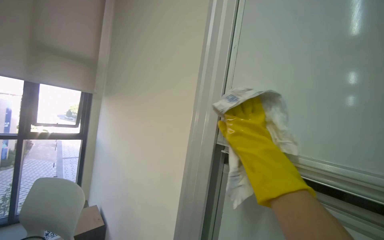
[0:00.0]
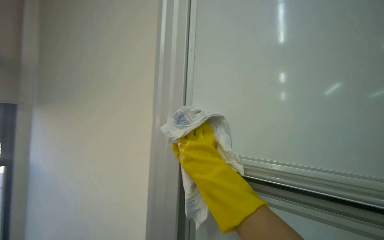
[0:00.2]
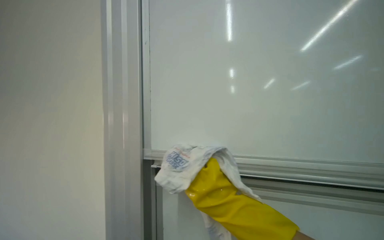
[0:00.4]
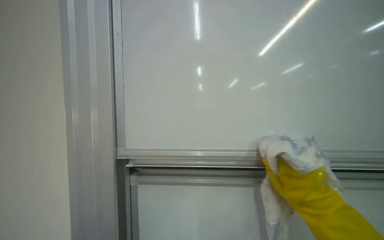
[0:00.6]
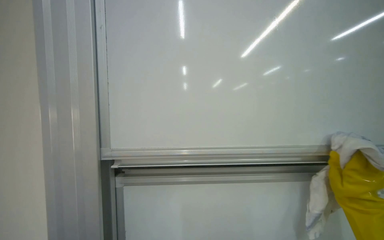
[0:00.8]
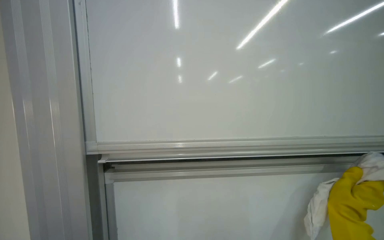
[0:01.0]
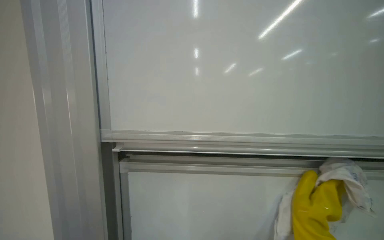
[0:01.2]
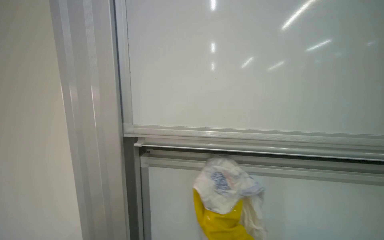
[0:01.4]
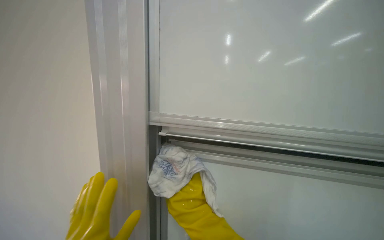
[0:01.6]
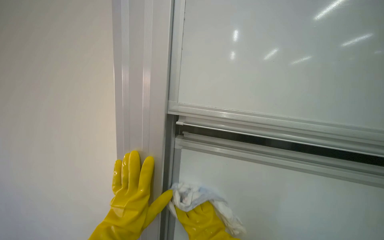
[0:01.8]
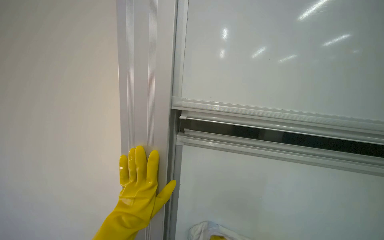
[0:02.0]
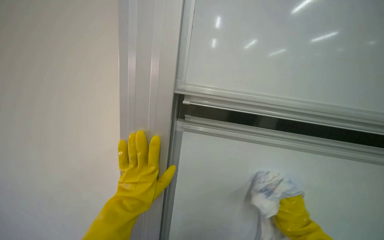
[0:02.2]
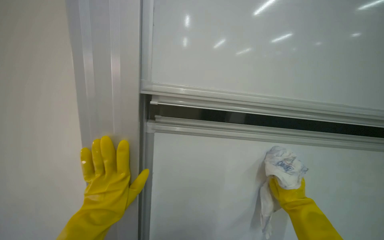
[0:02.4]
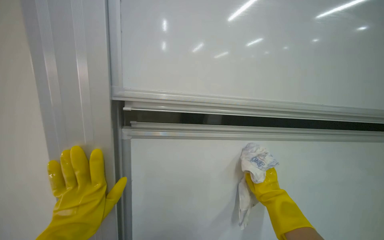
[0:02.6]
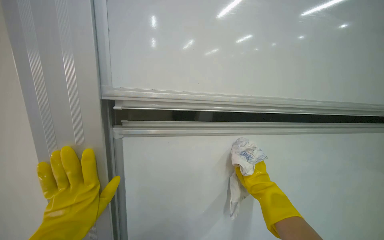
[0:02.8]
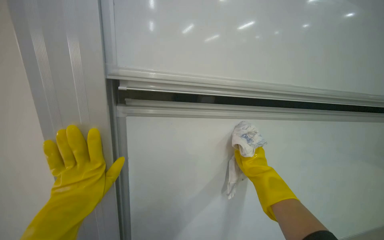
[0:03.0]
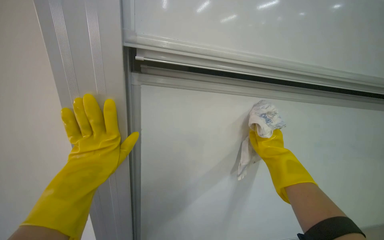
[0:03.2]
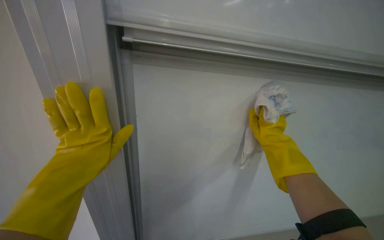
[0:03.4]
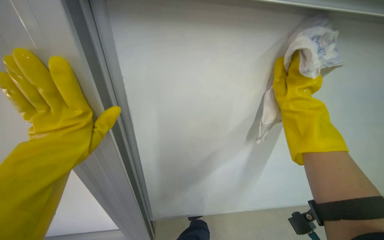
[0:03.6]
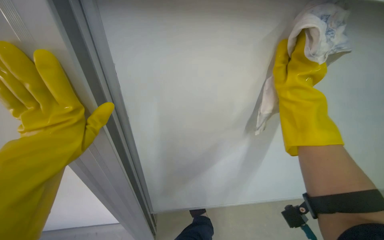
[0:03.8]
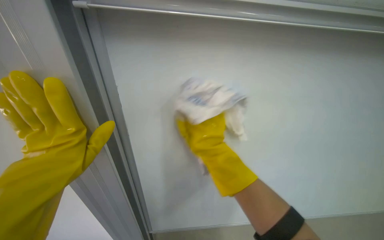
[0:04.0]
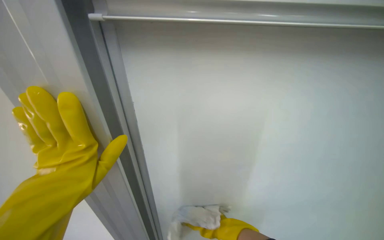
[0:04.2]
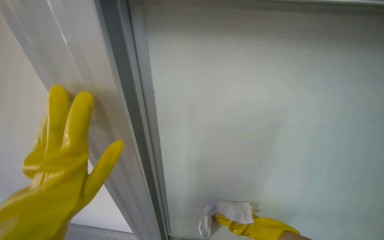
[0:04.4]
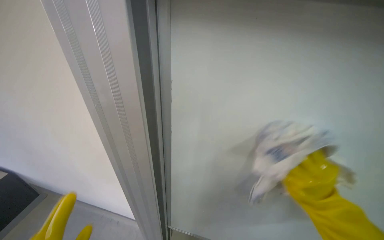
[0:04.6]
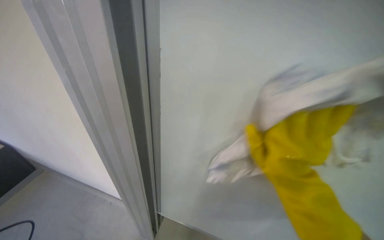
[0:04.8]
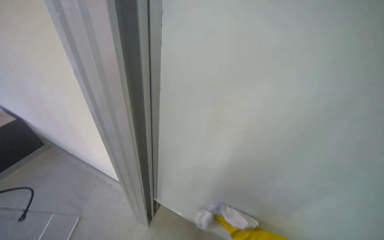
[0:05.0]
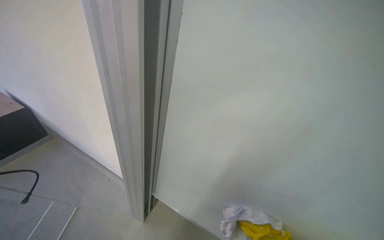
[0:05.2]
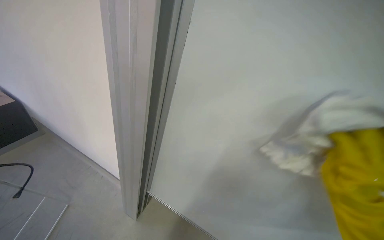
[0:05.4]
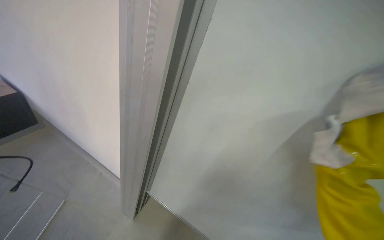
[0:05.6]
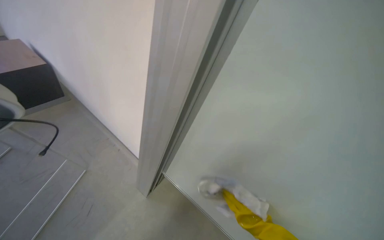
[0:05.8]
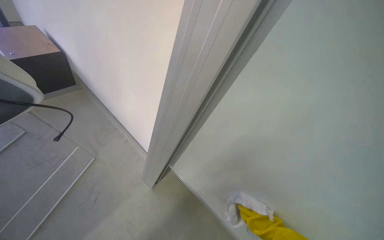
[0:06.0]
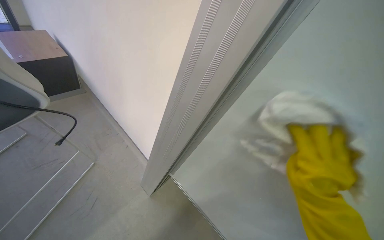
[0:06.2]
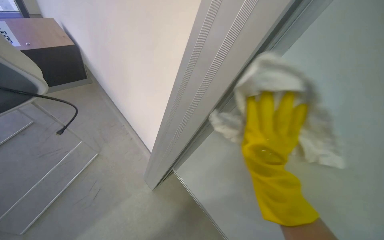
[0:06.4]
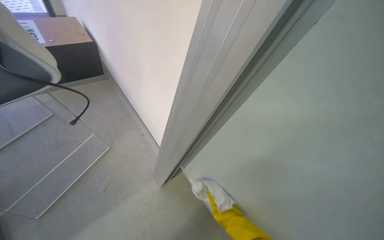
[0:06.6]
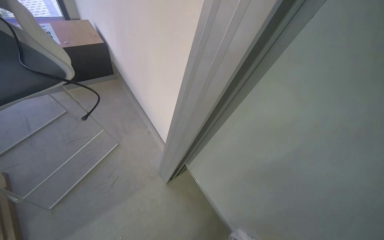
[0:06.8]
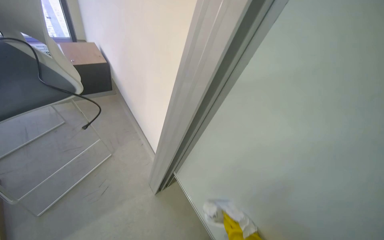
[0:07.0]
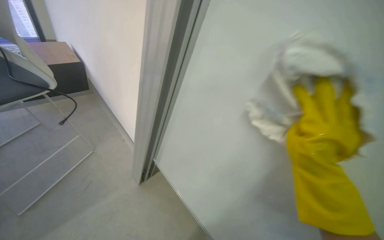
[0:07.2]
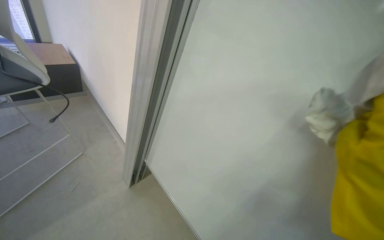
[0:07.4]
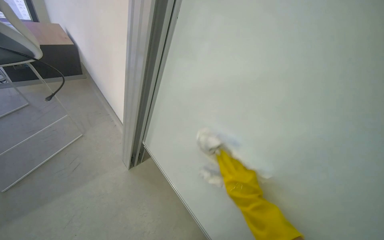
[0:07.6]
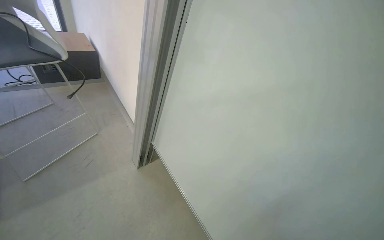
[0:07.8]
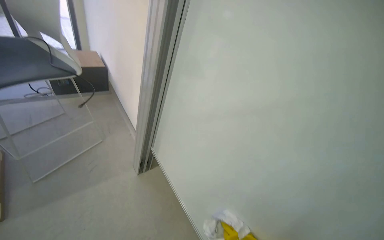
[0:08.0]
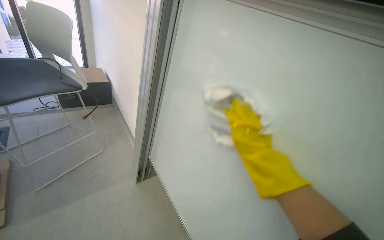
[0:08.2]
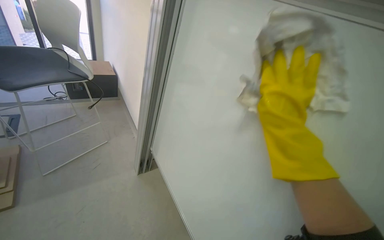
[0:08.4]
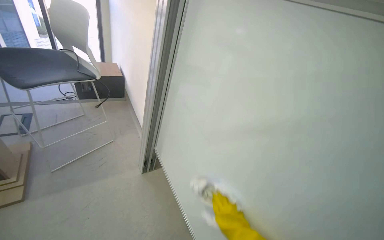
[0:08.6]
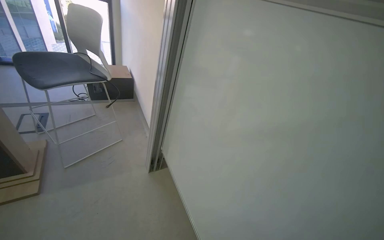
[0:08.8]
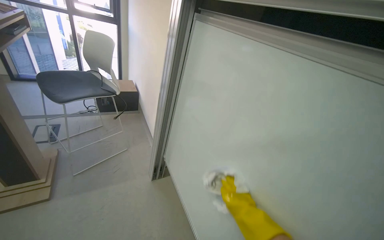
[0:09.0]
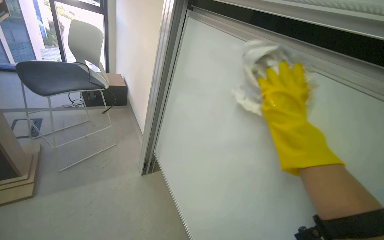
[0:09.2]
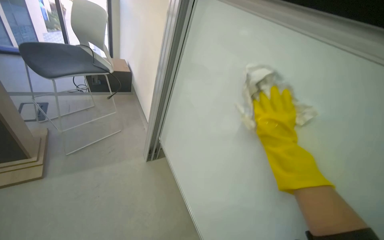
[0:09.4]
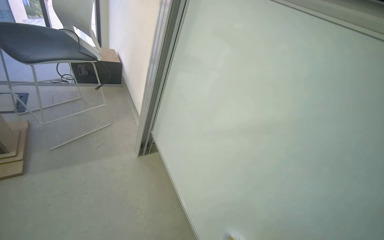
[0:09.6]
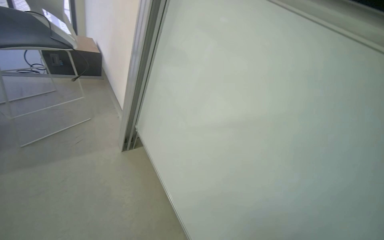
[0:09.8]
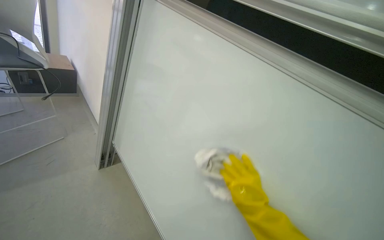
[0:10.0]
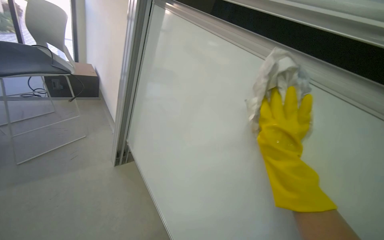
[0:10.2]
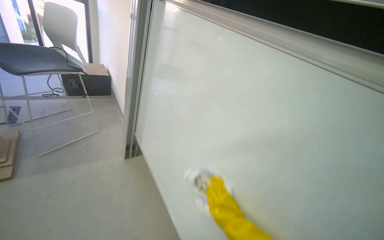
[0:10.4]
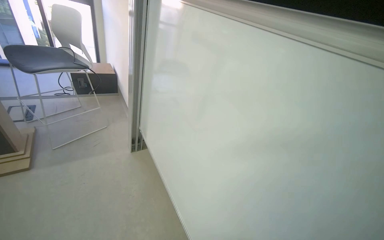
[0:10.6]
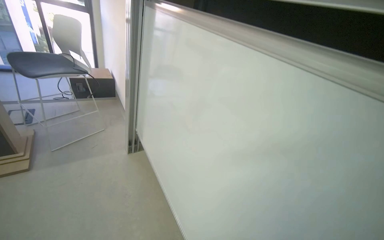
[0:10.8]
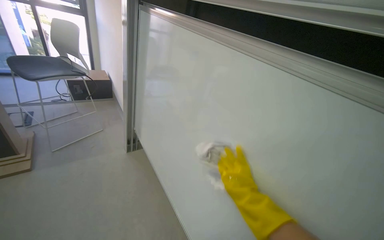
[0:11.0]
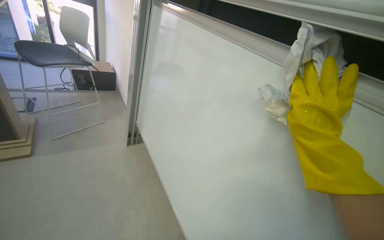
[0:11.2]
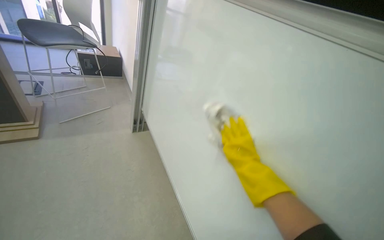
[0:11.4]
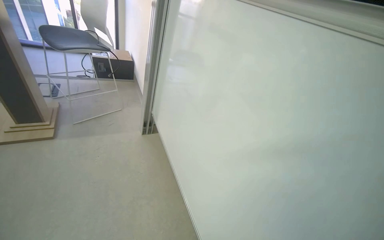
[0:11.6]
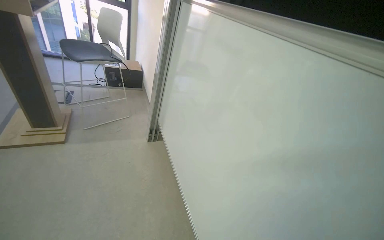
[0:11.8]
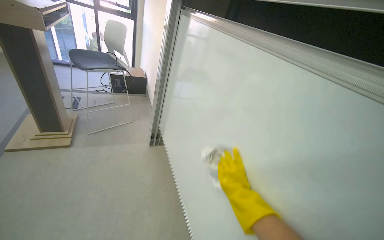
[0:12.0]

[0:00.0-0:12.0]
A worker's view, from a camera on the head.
Job: wiping surfaces.
The whole recording: Wiping whiteboard. The worker, wearing yellow gloves, wipes the whiteboard with a white cloth.
0:01.6 to 0:03.0: The view pans to the right by approximately 20 degrees.
0:03.0 to 0:04.4: The wearer looks some 20 degrees further downward.
0:07.6 to 0:09.0: The camera sweeps to the left, by roughly 15 degrees. The view tips upward by approximately 20 degrees.
0:09.0 to 0:10.4: The right hand swings up and down the picture, some 25 cm each way, with 2 reversals.

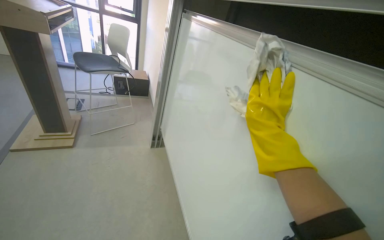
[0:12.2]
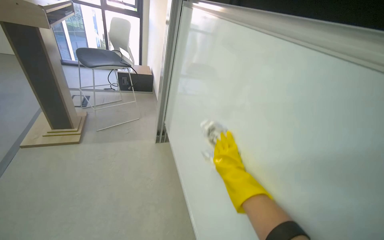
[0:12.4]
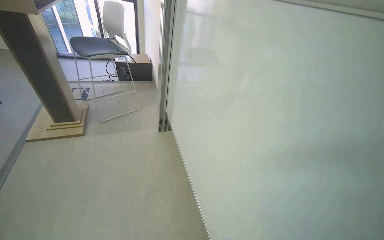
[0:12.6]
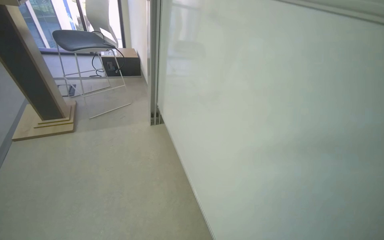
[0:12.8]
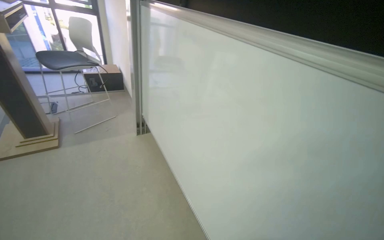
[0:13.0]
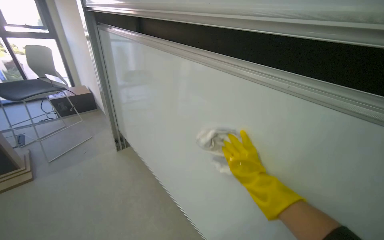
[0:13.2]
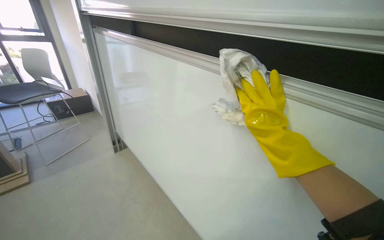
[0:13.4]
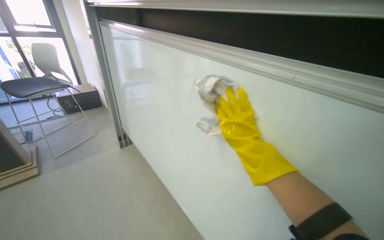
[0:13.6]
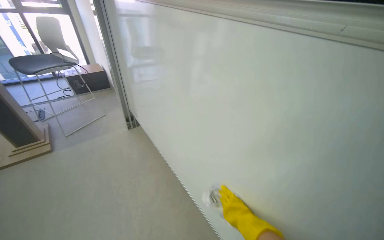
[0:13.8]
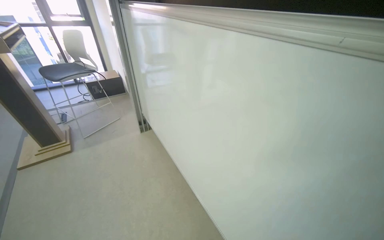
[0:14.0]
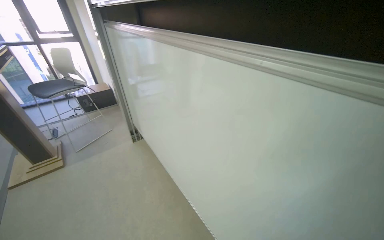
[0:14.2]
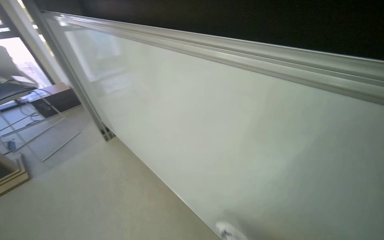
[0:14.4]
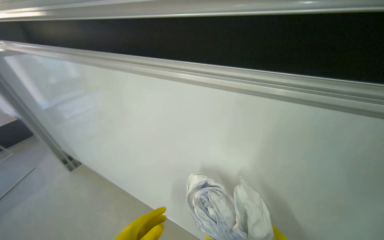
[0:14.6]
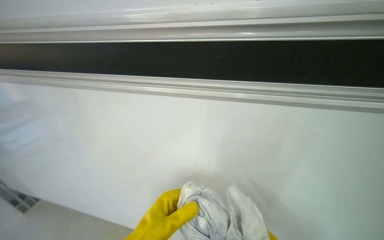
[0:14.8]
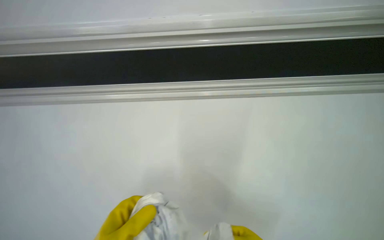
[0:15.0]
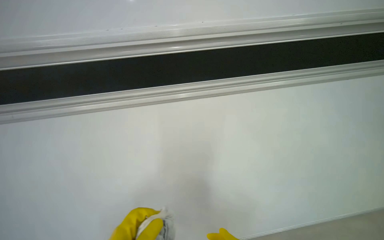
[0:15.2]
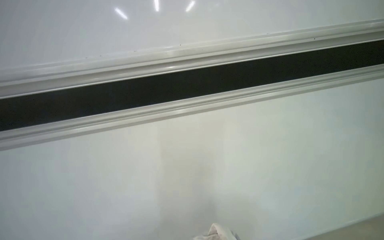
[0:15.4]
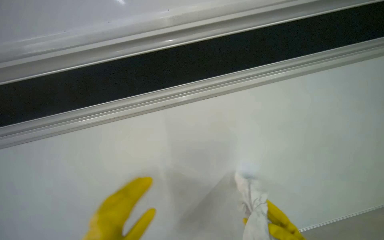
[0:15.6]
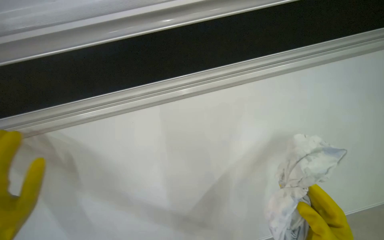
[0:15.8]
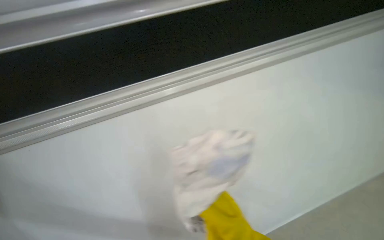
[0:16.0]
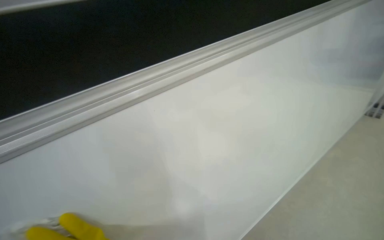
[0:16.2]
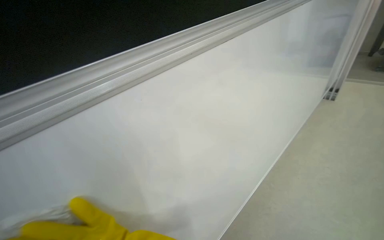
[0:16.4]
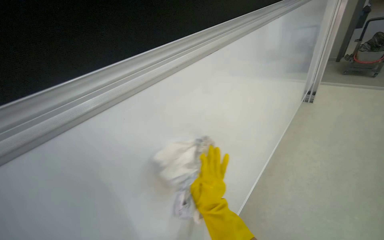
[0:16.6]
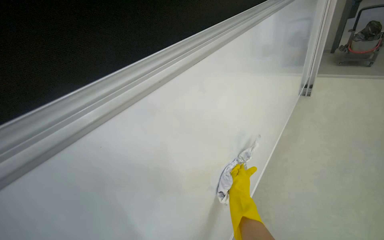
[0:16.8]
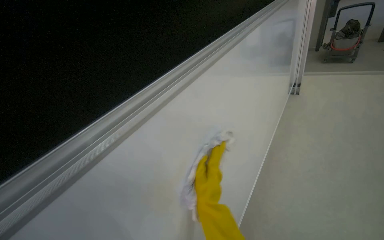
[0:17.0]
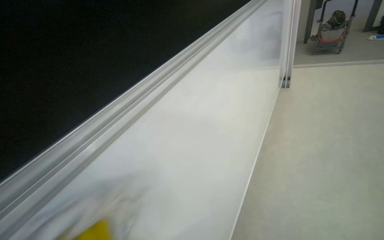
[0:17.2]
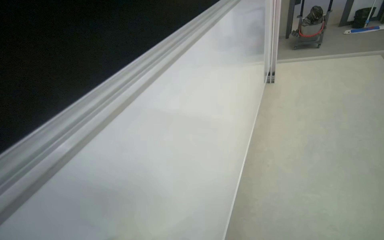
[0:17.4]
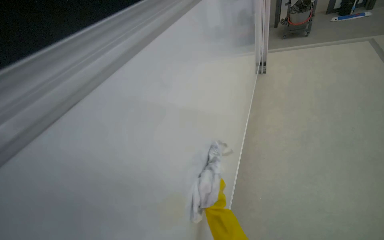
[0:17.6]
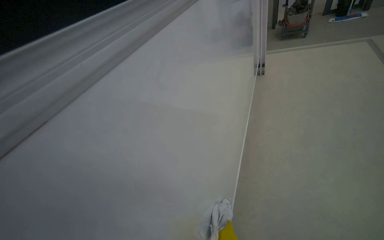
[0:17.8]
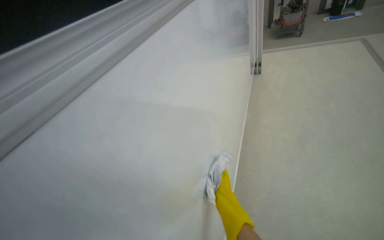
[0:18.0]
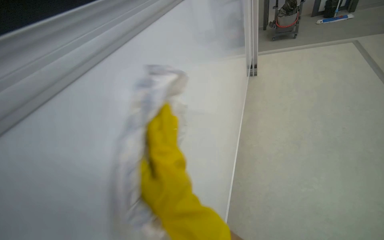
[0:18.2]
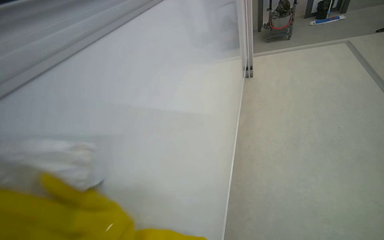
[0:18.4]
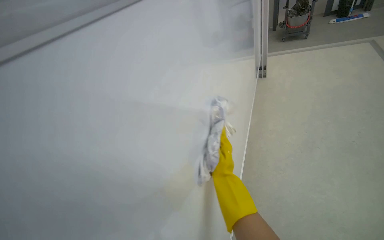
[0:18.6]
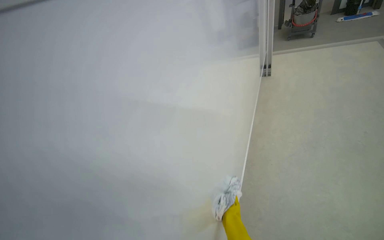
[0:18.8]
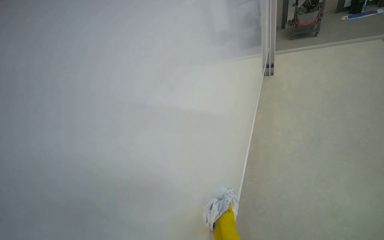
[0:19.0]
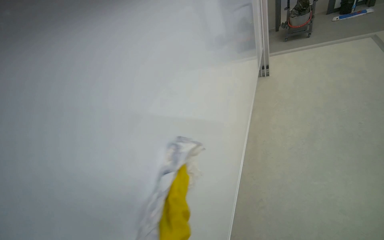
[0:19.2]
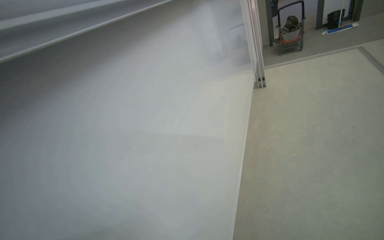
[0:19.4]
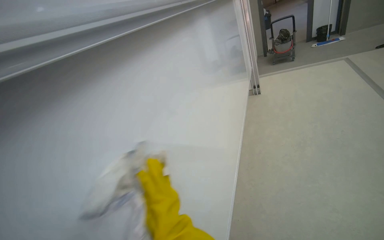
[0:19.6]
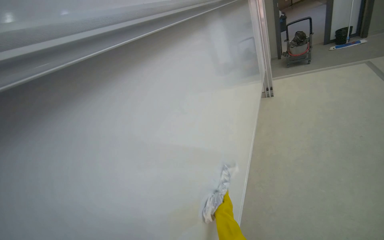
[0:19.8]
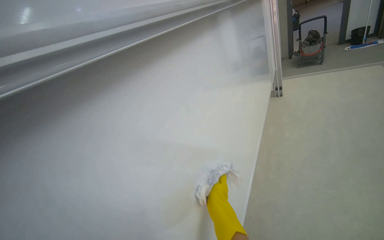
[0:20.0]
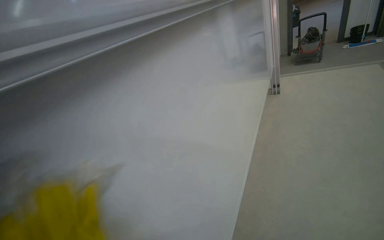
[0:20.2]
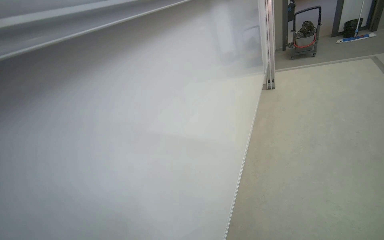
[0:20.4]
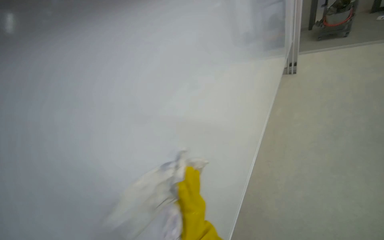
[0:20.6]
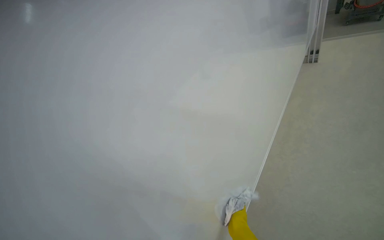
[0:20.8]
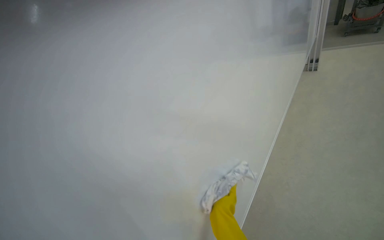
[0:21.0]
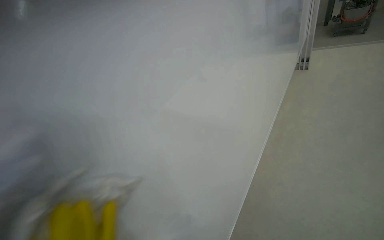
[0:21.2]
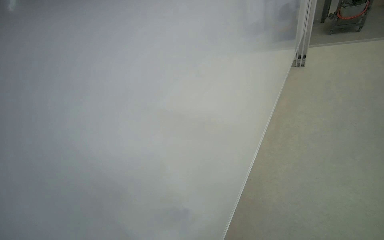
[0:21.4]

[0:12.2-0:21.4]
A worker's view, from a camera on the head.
Job: wiping surfaces.
The whole recording: Wiping whiteboard. The worker, wearing yellow gloves, wipes the whiteboard with a white cloth.
0:13.8 to 0:15.2: The head turns to the right by approximately 35 degrees.
0:16.8 to 0:18.4: The wearer's head swings about 20 degrees to the right.
0:18.4 to 0:19.8: The camera travels about 40 cm.
